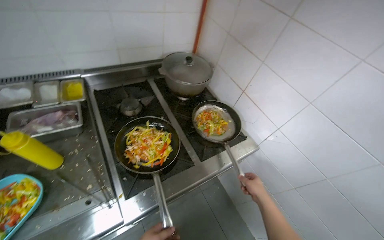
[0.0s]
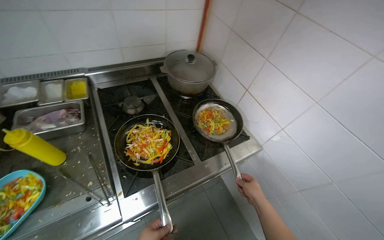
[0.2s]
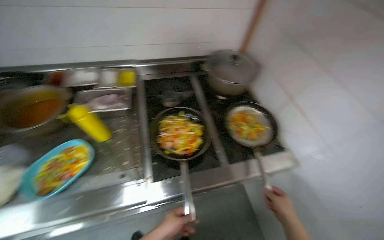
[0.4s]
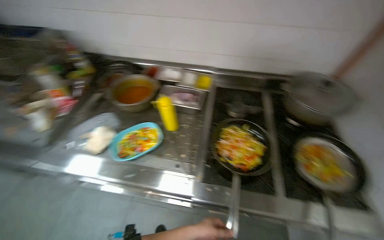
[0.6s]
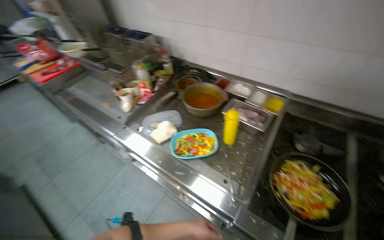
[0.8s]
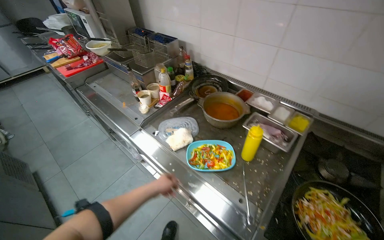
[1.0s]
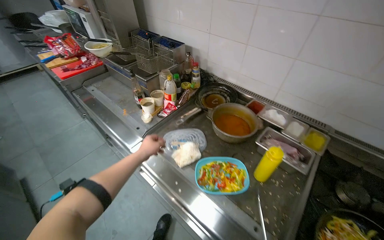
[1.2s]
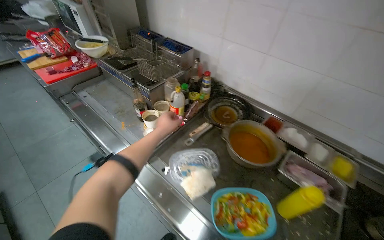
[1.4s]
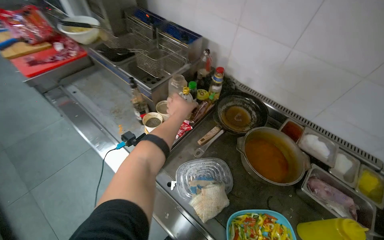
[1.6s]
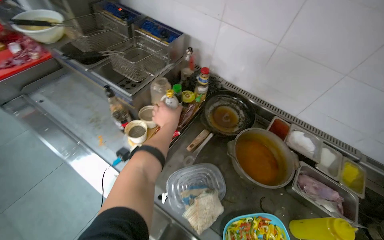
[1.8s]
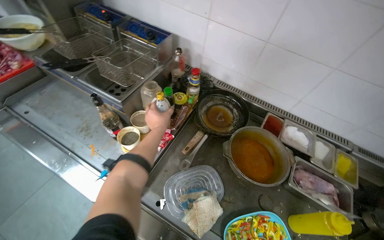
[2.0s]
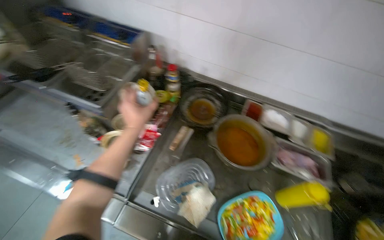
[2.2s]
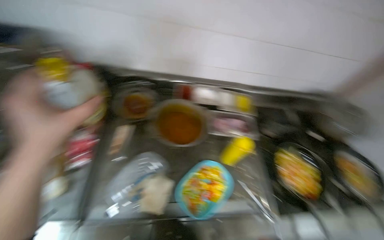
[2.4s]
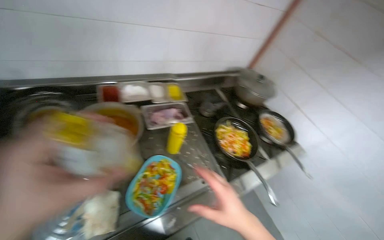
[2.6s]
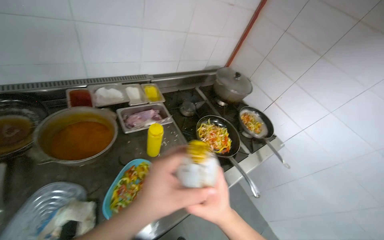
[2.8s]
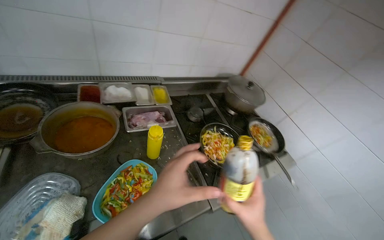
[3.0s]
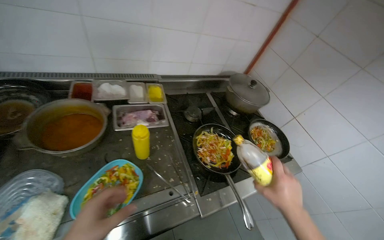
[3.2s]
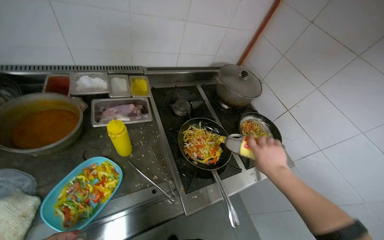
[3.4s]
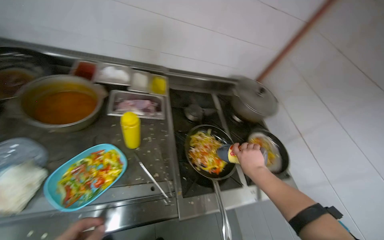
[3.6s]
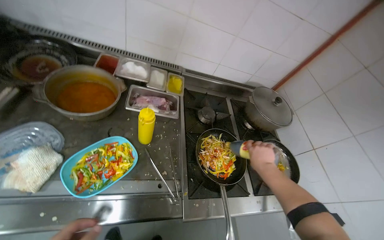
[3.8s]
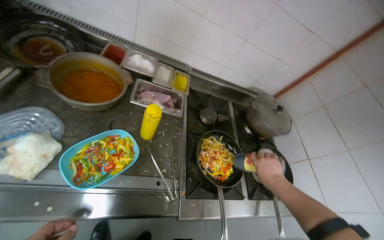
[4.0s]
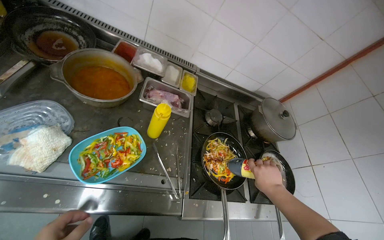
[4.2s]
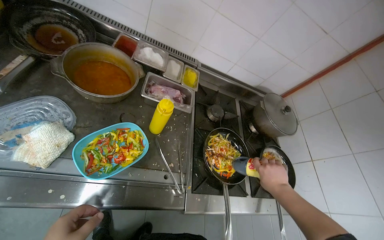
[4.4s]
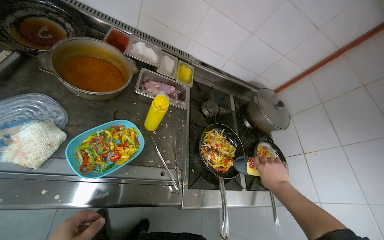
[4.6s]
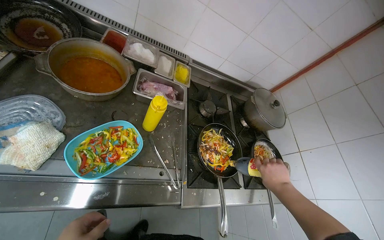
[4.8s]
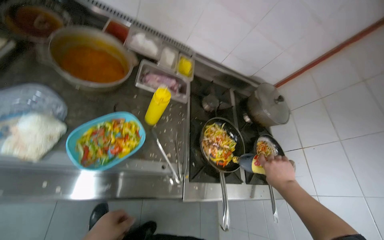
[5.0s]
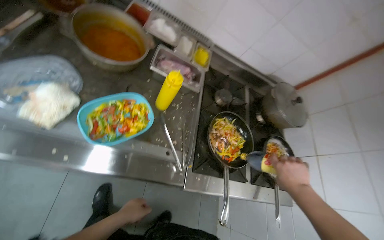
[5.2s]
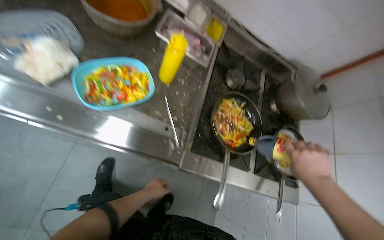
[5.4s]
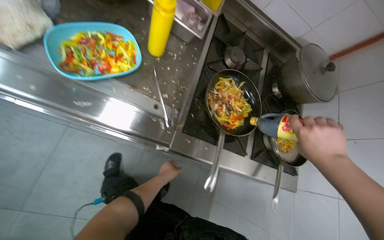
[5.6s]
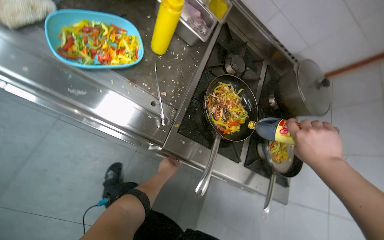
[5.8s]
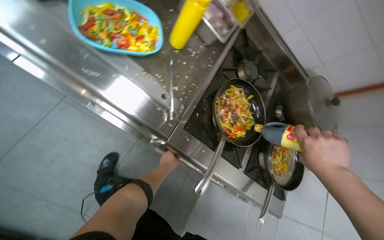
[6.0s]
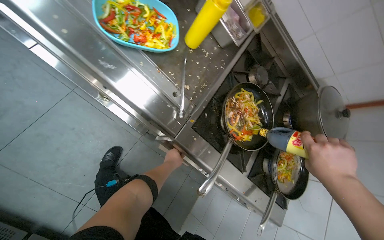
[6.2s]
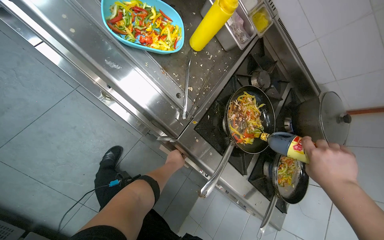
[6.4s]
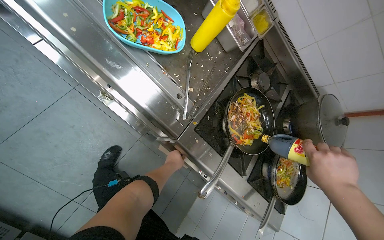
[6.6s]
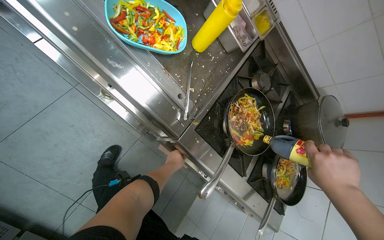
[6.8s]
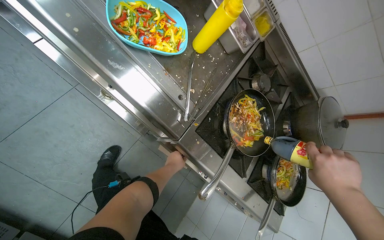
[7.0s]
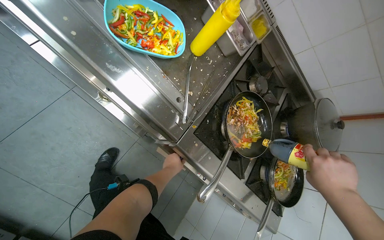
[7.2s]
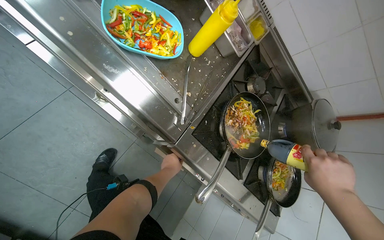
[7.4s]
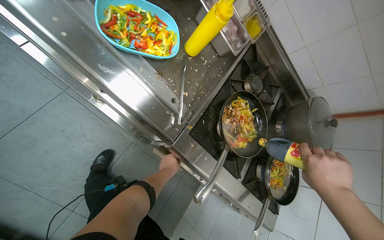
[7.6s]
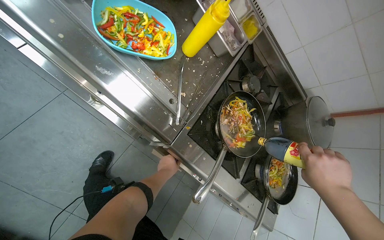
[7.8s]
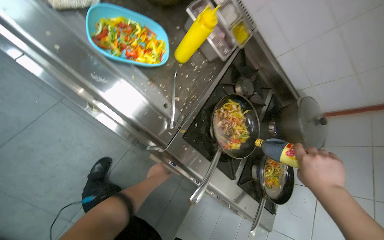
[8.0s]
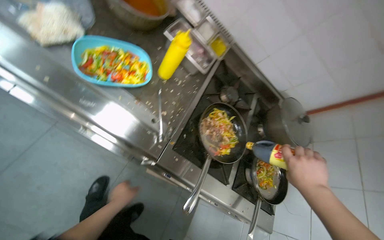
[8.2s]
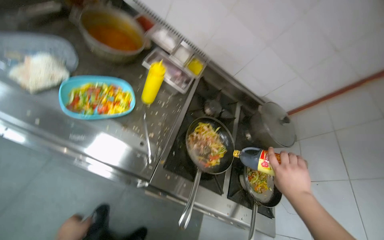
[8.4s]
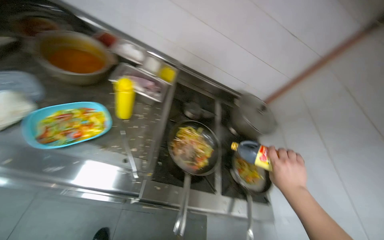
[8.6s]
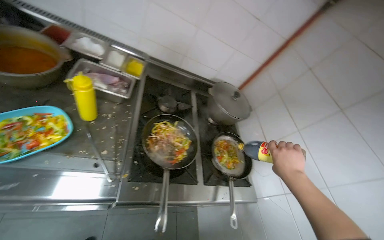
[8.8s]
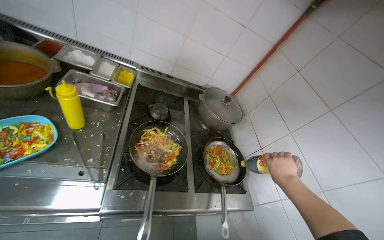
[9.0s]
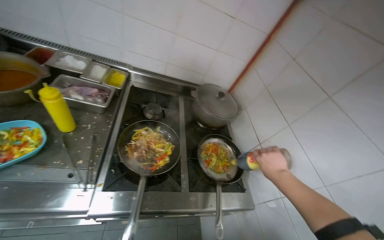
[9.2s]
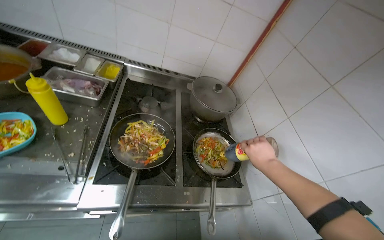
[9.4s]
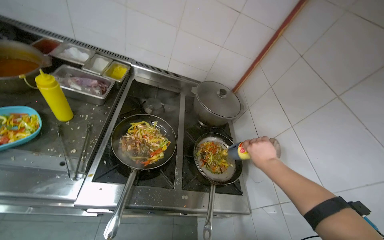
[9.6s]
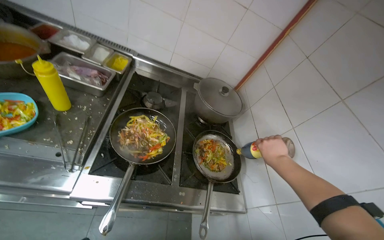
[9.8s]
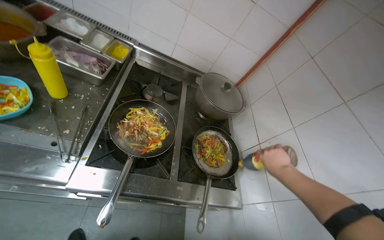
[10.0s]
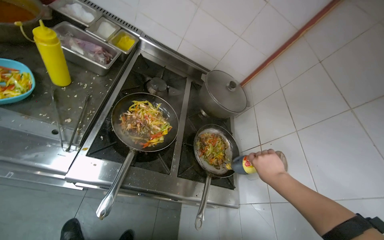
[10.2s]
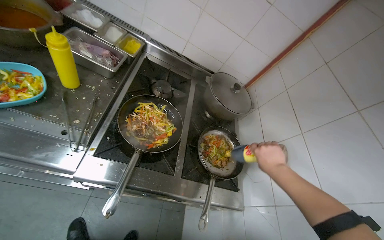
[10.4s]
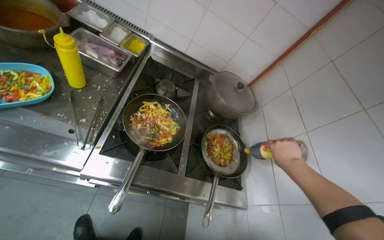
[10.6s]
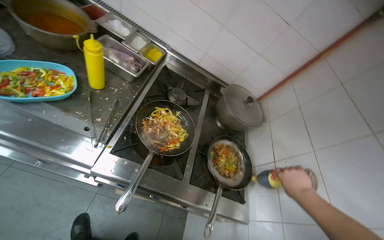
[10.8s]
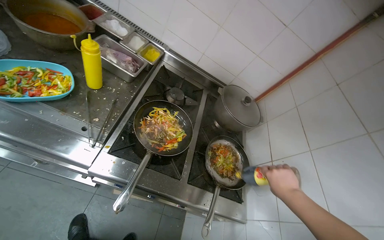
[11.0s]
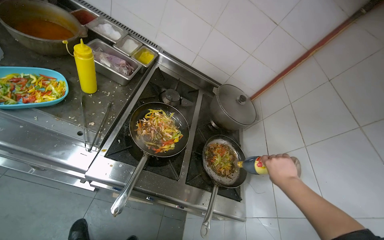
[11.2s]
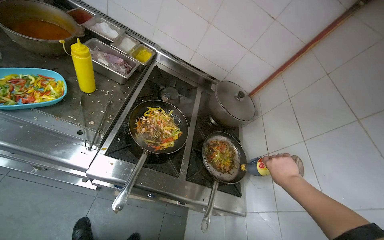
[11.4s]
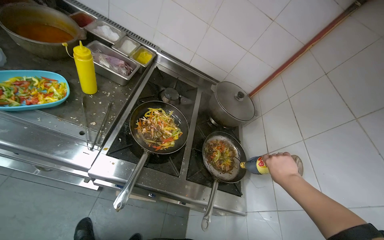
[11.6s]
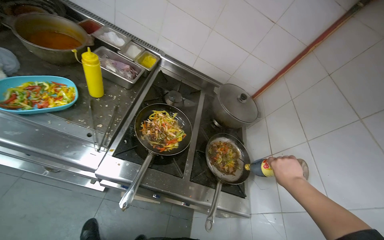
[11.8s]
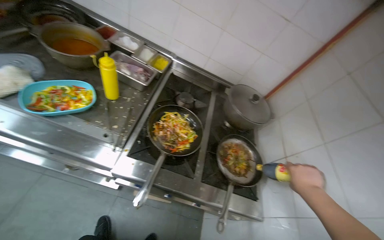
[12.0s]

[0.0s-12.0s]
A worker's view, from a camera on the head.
Job: cooking food.
The whole recording: Stir-frying ingredients in pans. The worker adds chopped meat, sauces, and seasoning to pans, then stir-fries the ingredients.
0.0s to 1.6s: The camera travels some 70 cm. The head rotates roughly 70 degrees to the left.
1.6s to 3.0s: The wearer's head swings about 65 degrees to the right.
3.0s to 4.4s: The scene rotates clockwise by some 25 degrees. The right hand moves to the right, up the picture and farther from the camera, some 25 cm.
4.4s to 6.0s: The scene turns some 25 degrees clockwise in the picture. The right hand travels to the right by about 15 cm.
6.0s to 7.6s: The hands work in one place, with small movements.
7.6s to 9.0s: The camera pitches upward, by about 10 degrees. The scene rotates counterclockwise by roughly 35 degrees.

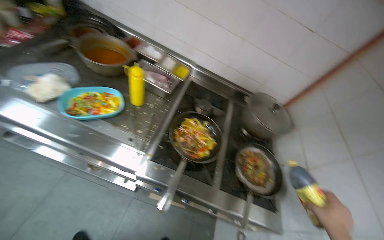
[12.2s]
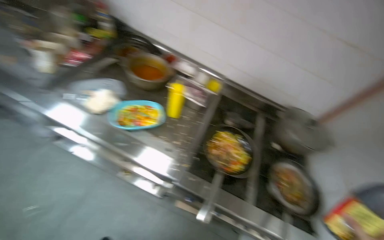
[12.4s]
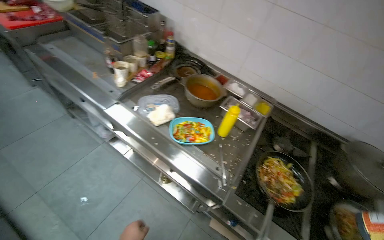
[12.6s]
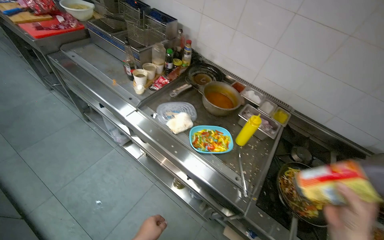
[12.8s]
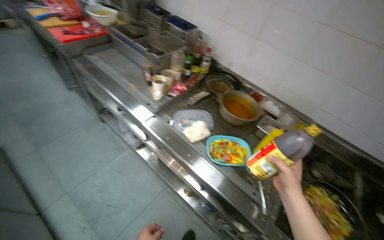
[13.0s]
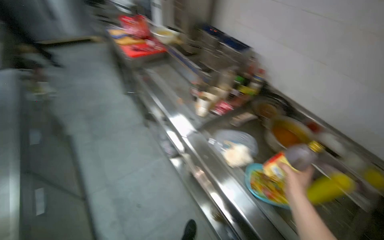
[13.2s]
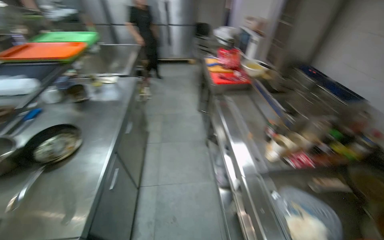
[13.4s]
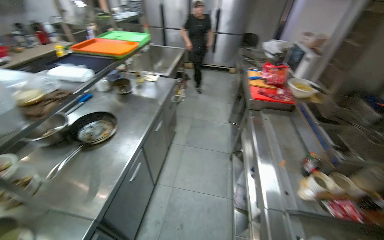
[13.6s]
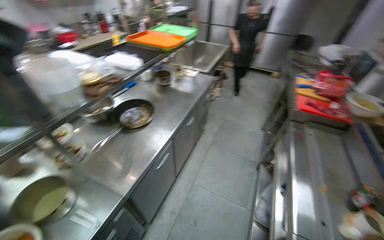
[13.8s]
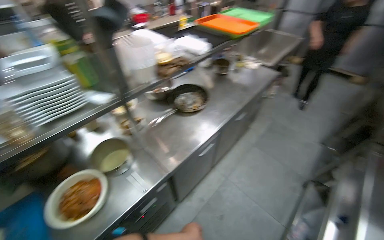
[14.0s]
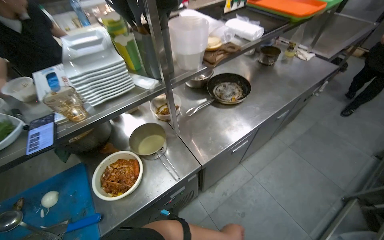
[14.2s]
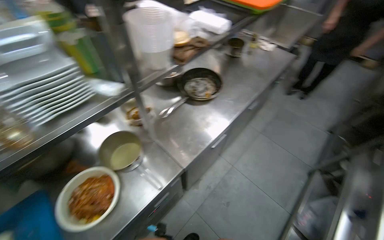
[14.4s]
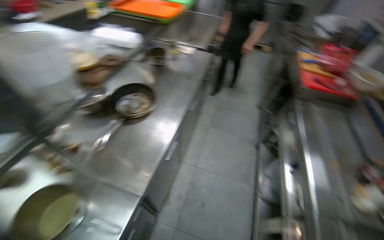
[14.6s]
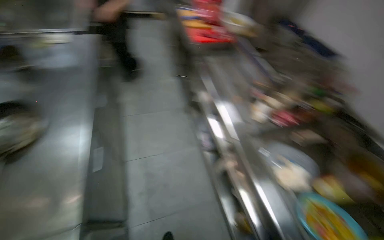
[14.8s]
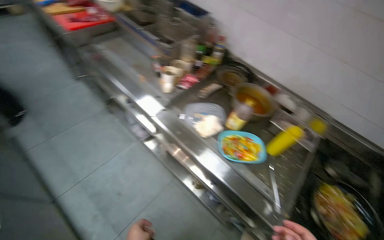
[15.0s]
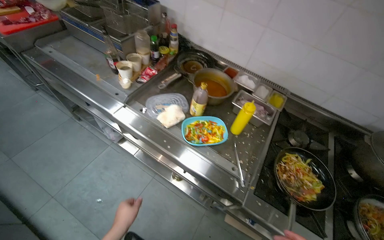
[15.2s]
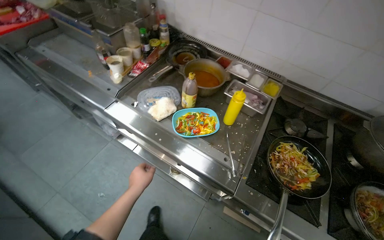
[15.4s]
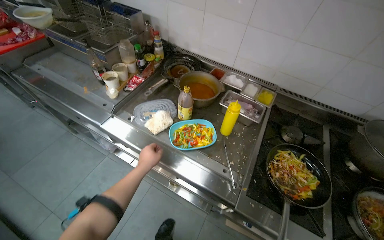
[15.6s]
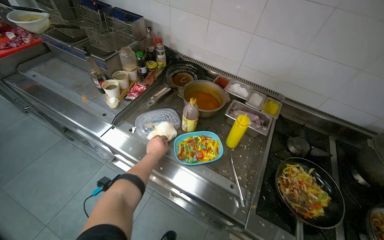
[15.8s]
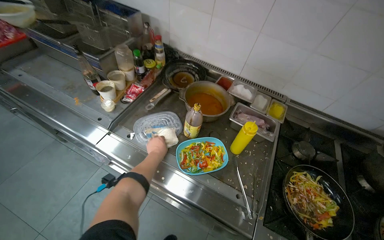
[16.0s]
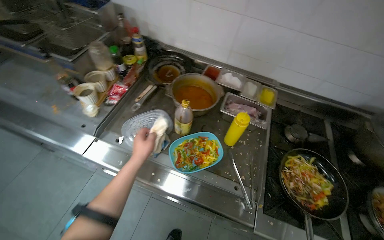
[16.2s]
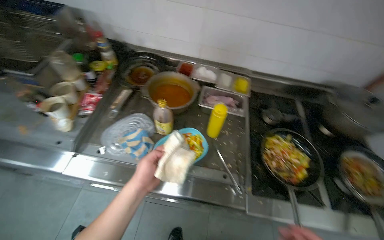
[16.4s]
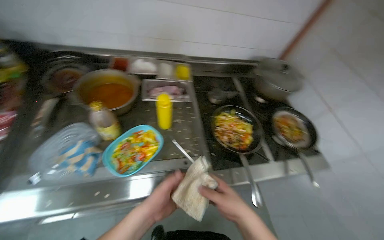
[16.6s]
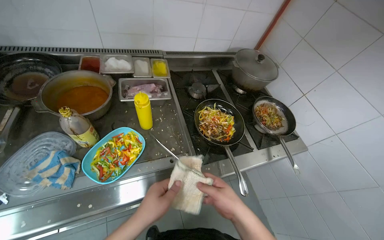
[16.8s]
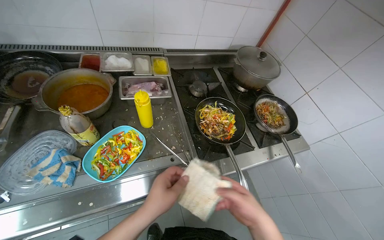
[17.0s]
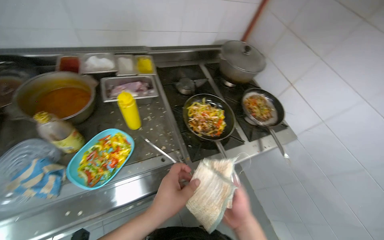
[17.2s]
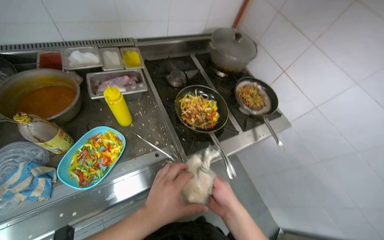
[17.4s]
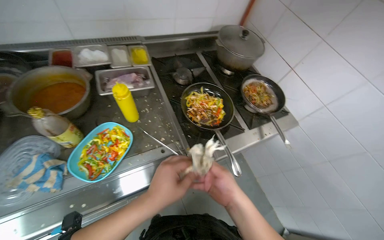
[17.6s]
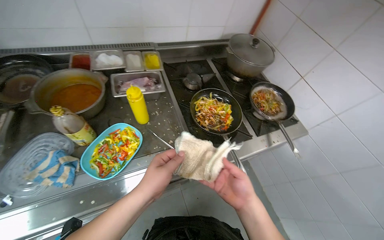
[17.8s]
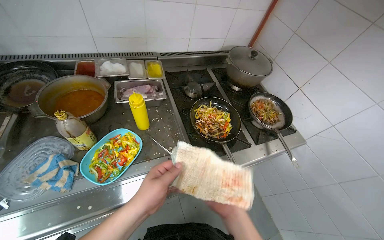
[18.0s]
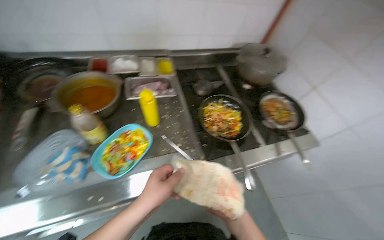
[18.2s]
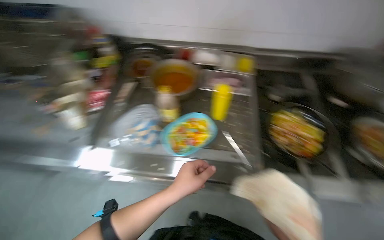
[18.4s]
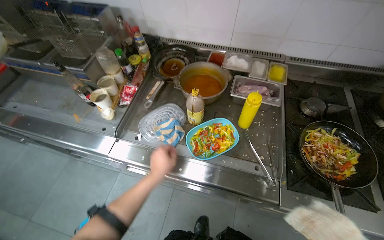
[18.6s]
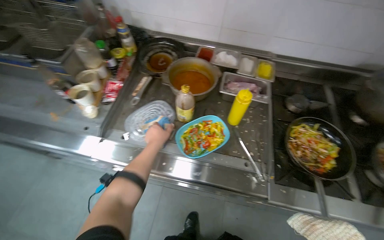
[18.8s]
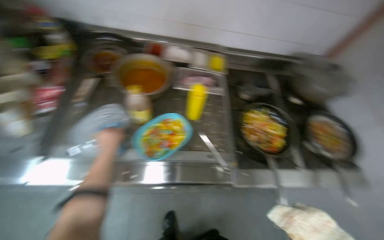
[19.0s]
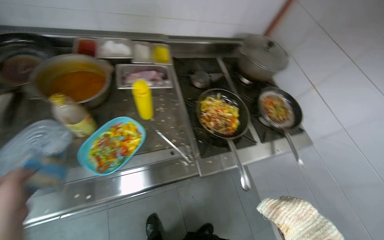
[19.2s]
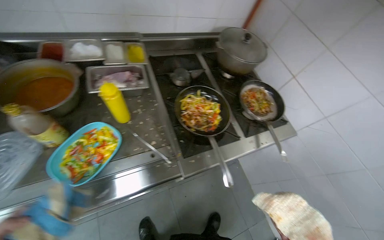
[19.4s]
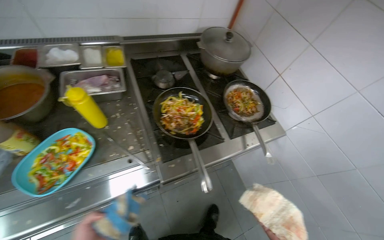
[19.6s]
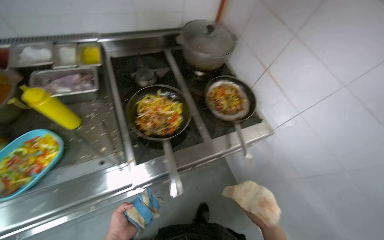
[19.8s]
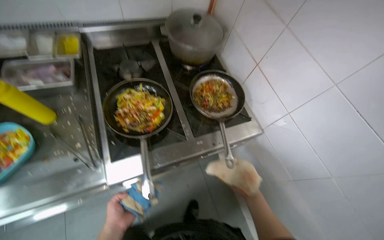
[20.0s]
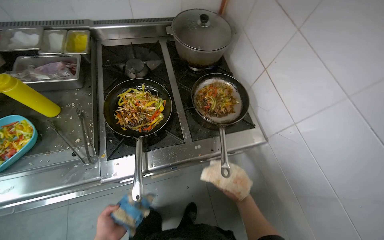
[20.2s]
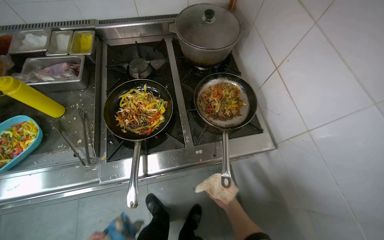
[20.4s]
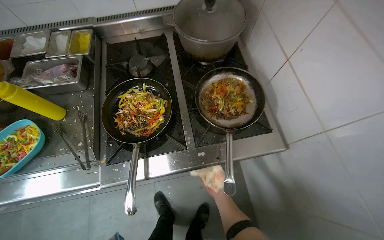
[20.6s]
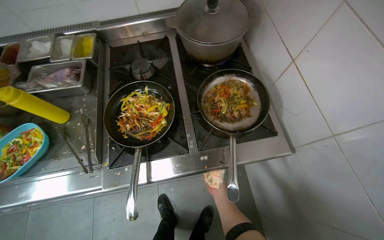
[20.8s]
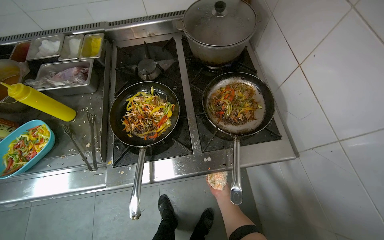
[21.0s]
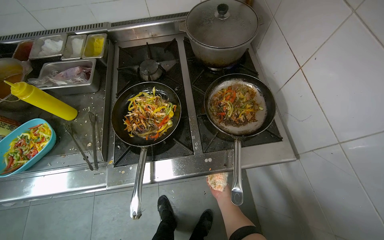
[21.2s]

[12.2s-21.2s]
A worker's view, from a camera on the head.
Job: cooking food.
The whole recording: Stir-frying ingredients in pans. The worker adds chopped meat, sauces, and seasoning to pans, then stir-fries the ingredients.
12.2s to 13.8s: The head travels some 60 cm. The head turns to the left by about 100 degrees. The view tips upward by roughly 20 degrees.
13.8s to 15.2s: The head turns to the right by roughly 85 degrees. The wearer looks roughly 20 degrees further downward.
15.2s to 16.6s: The wearer's head swings approximately 40 degrees to the right.
16.6s to 18.2s: The right hand travels down the picture by approximately 10 cm.
19.8s to 21.2s: The view swings about 15 degrees to the left. The right hand shifts some 20 cm up the picture.
